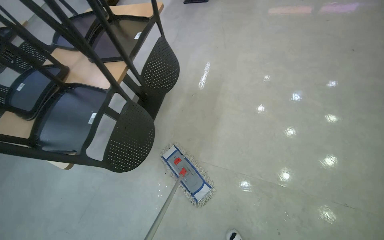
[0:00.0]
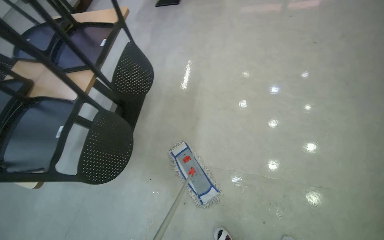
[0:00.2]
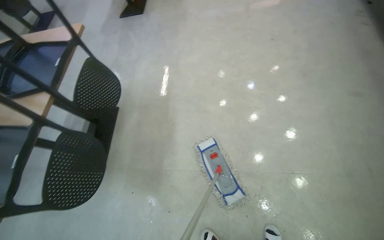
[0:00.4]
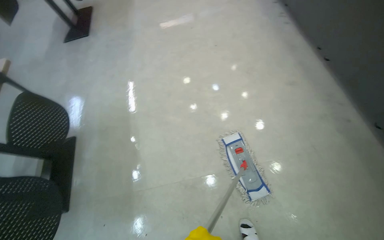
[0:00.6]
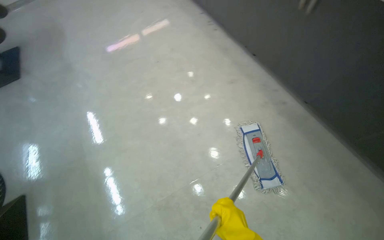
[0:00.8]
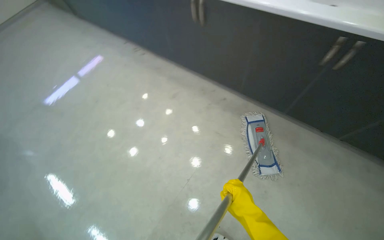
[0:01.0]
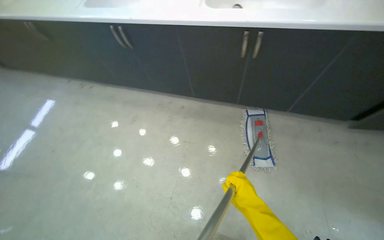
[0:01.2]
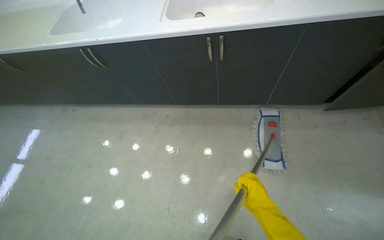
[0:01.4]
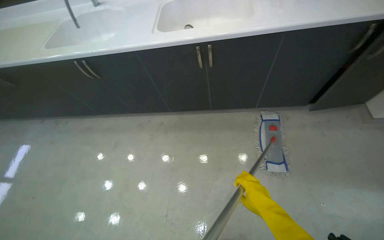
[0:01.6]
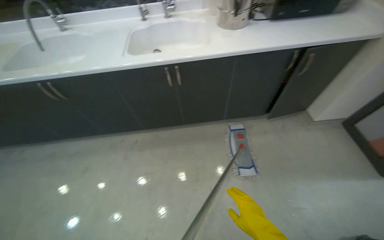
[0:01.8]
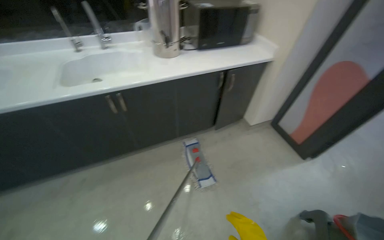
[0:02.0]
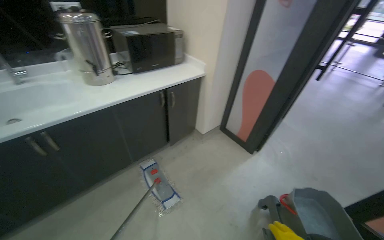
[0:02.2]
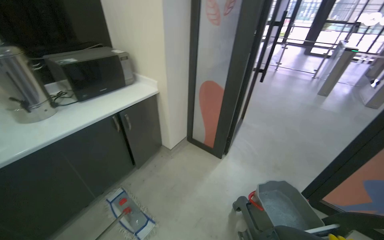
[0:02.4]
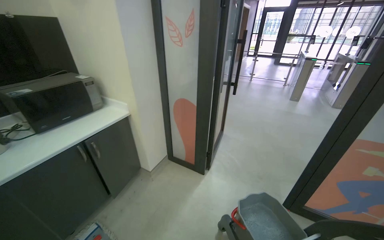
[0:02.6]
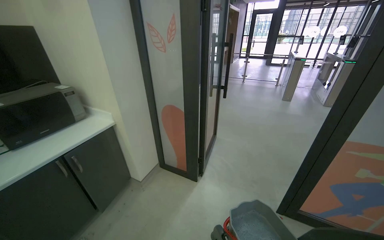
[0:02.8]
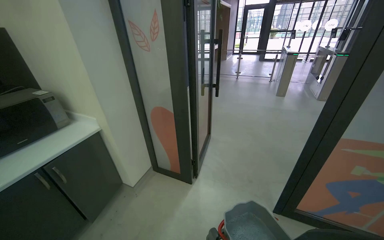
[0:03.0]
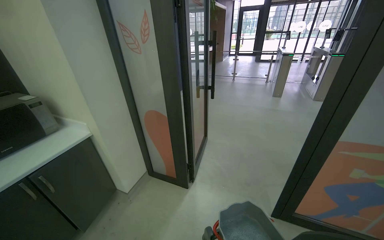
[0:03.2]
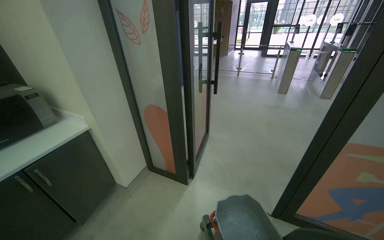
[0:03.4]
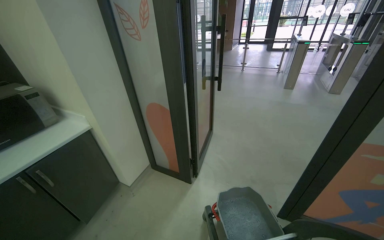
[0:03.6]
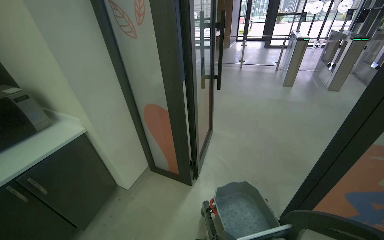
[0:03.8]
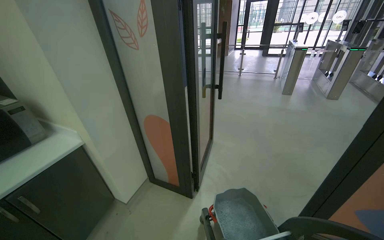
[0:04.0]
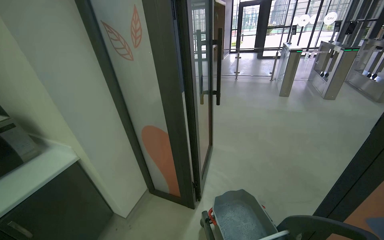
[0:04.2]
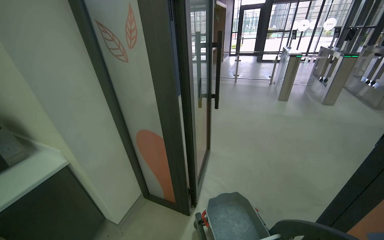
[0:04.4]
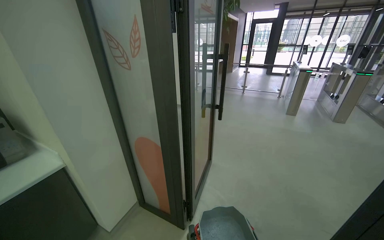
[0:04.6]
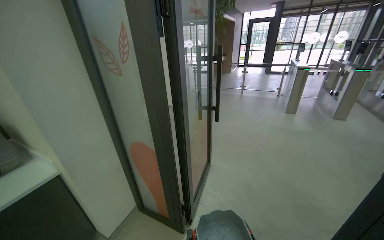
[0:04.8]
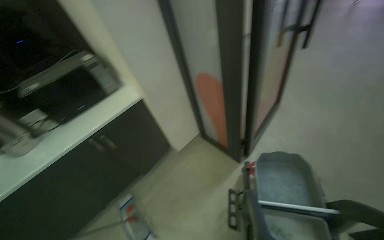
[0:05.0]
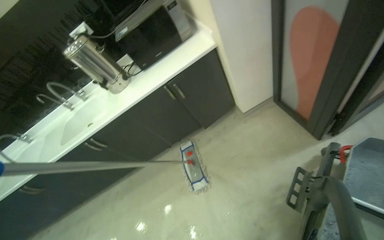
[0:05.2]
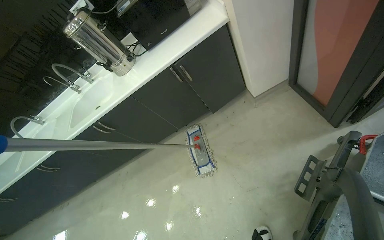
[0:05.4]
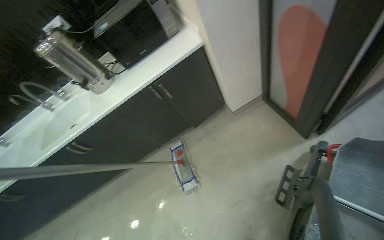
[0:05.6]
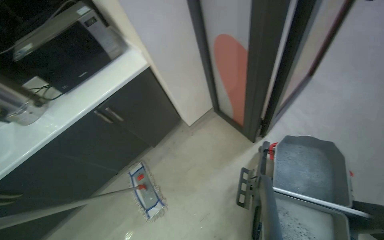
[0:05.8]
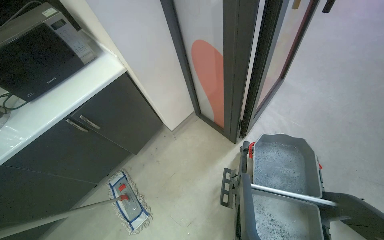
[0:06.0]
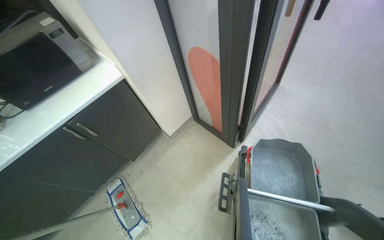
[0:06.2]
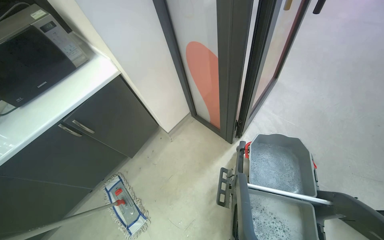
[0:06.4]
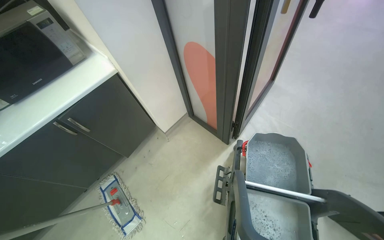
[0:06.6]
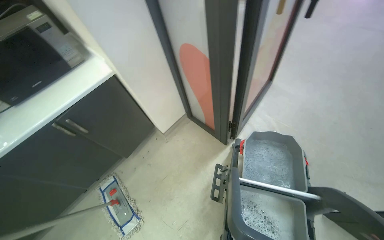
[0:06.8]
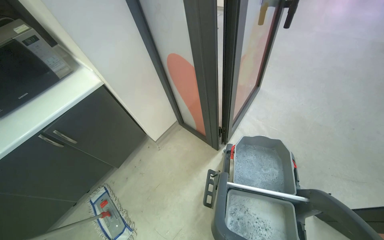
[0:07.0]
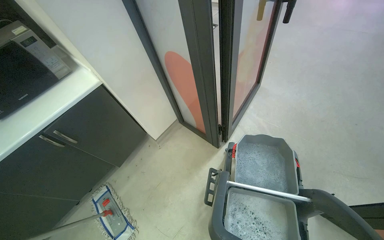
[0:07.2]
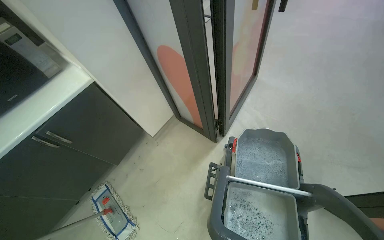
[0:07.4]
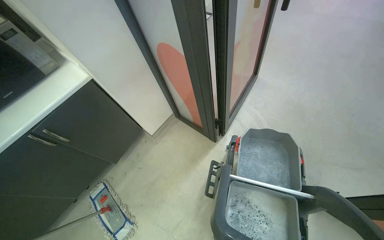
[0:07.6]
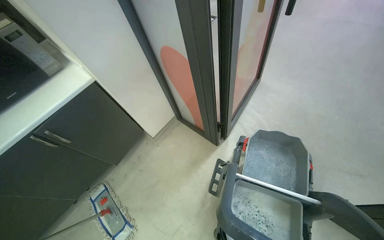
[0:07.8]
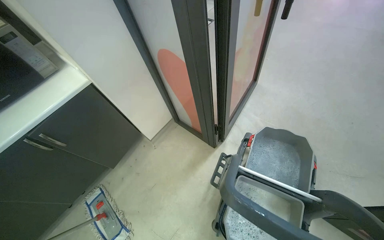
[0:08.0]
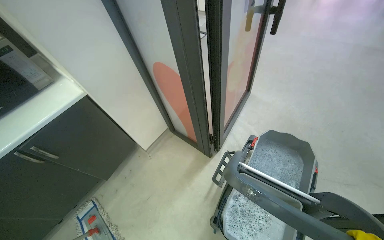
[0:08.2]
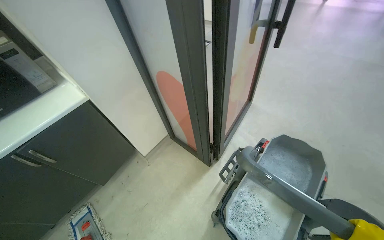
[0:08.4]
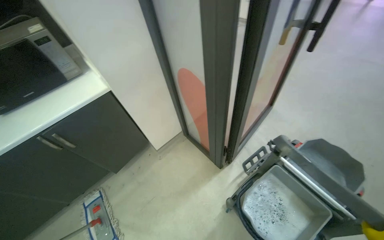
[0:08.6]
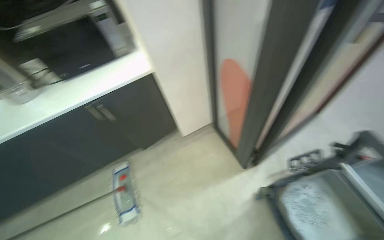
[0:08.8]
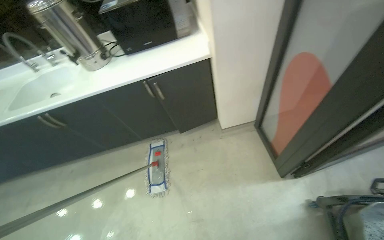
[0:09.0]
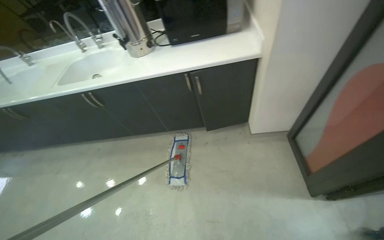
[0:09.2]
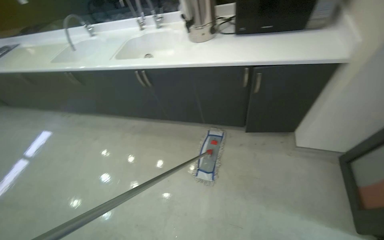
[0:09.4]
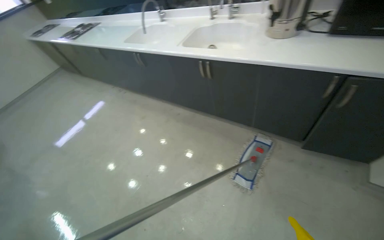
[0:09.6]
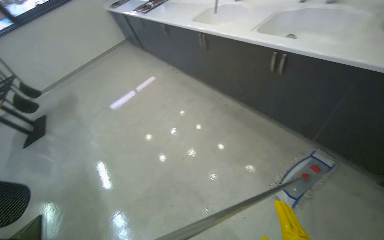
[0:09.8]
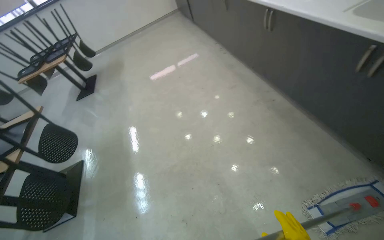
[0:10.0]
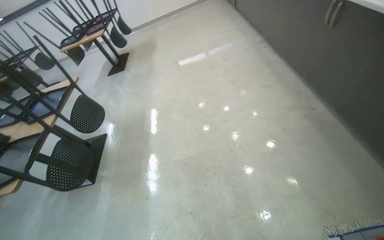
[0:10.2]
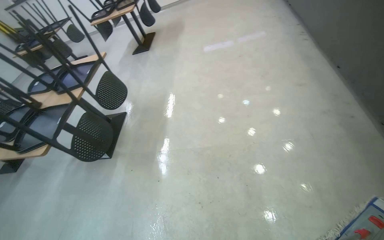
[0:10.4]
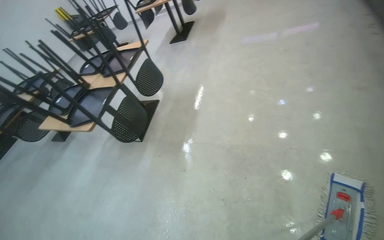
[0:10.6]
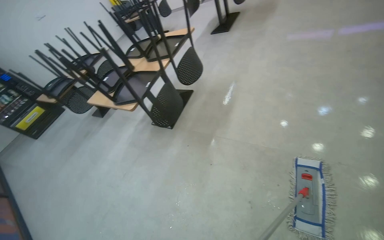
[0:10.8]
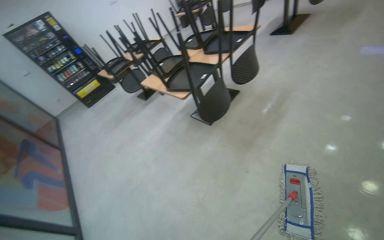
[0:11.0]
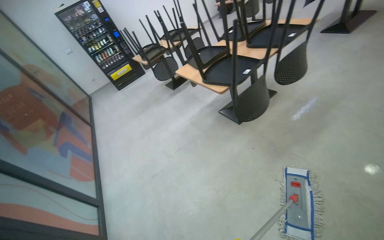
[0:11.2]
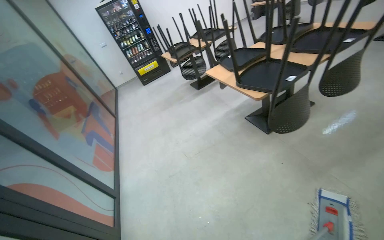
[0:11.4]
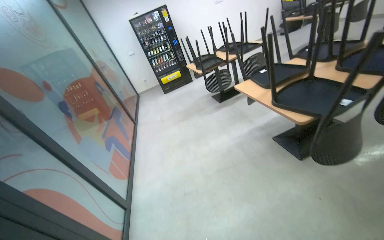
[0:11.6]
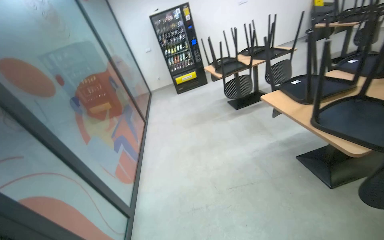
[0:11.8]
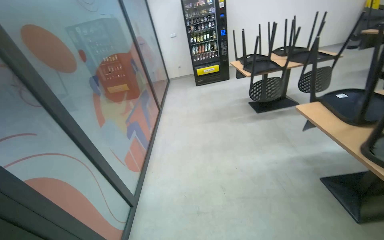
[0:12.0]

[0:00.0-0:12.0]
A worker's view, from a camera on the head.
Job: mopping floor.
The whole recording: Mopping canteen floor. The worker mops the canteen floor with a flat mop and a bucket.
0.0 to 1.6 s: The camera travels approximately 60 cm. The wearer's head swings some 60 degrees to the right. The view tips upward by some 15 degrees.
4.4 to 6.0 s: The camera is aimed approximately 25 degrees further to the left. The camera pitches downward, by approximately 30 degrees.
7.6 to 9.0 s: The head turns to the left by approximately 40 degrees.
9.0 to 10.4 s: The camera is carried some 80 cm. The wearer's head swings some 100 degrees to the left. The view tips downward by some 25 degrees.
10.4 to 12.0 s: The head travels about 1 m. The wearer looks approximately 85 degrees further to the left.

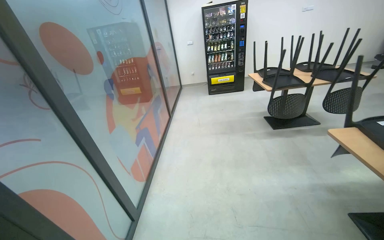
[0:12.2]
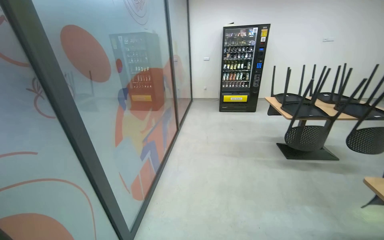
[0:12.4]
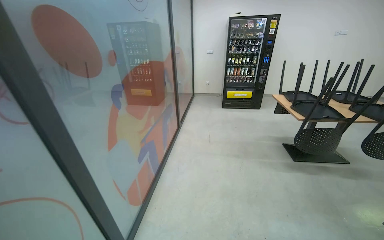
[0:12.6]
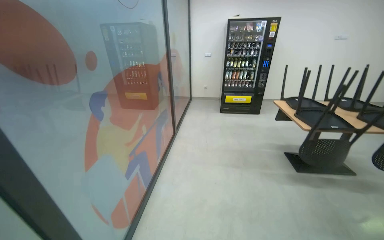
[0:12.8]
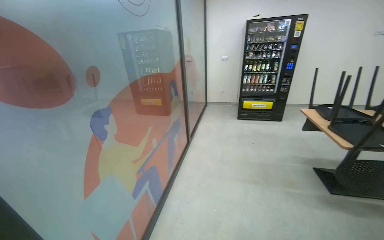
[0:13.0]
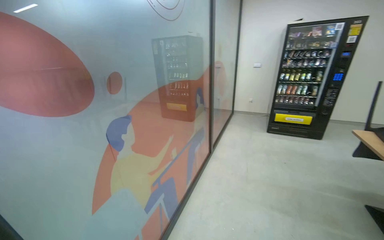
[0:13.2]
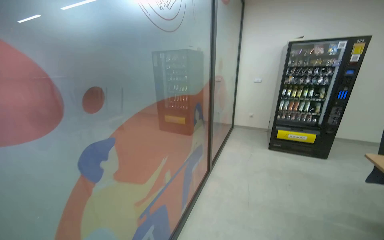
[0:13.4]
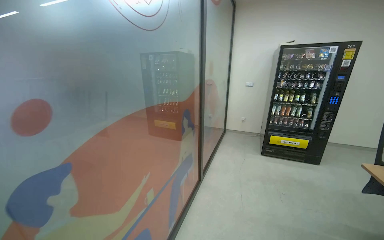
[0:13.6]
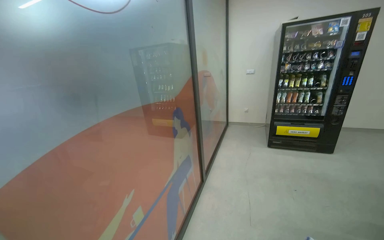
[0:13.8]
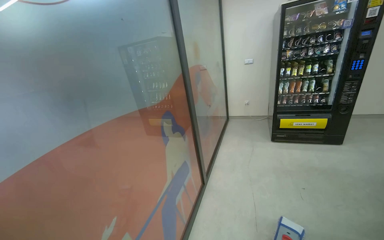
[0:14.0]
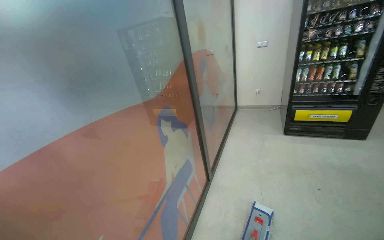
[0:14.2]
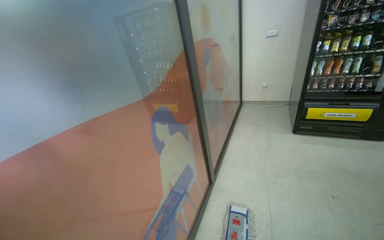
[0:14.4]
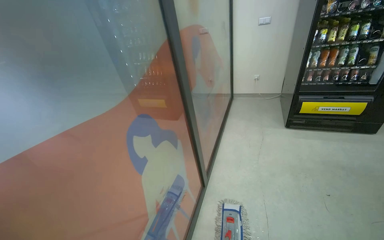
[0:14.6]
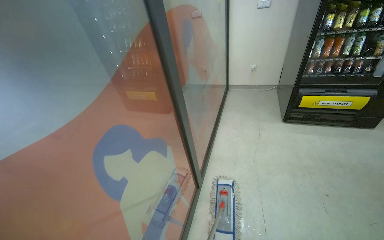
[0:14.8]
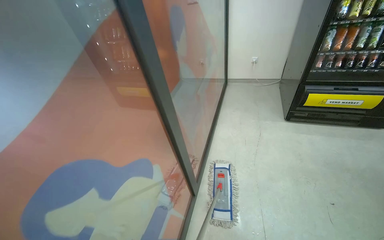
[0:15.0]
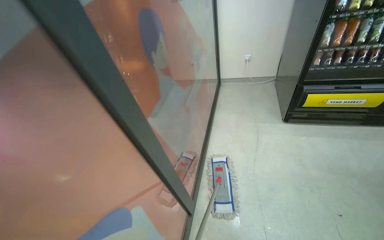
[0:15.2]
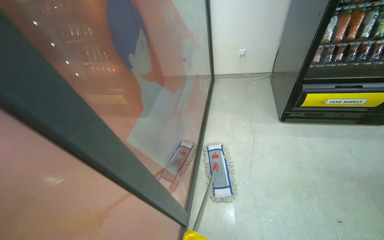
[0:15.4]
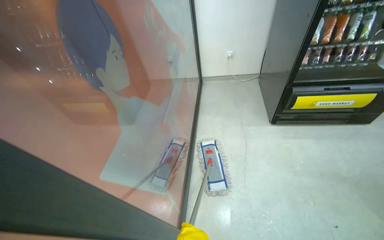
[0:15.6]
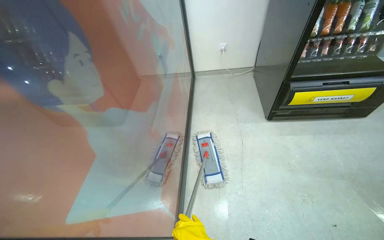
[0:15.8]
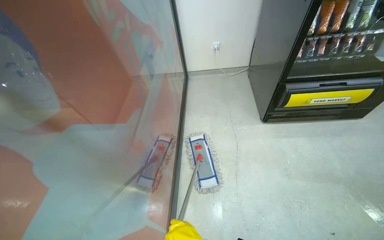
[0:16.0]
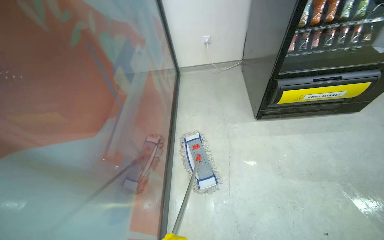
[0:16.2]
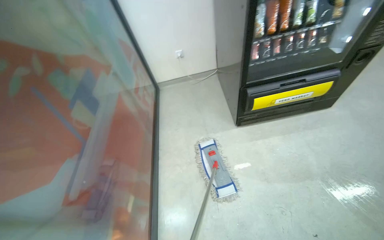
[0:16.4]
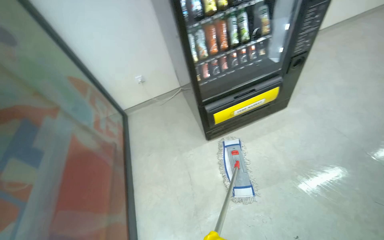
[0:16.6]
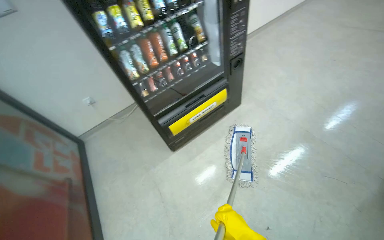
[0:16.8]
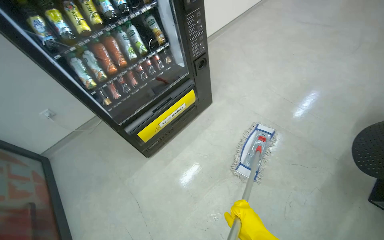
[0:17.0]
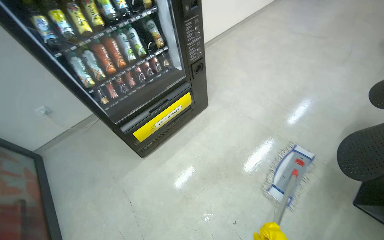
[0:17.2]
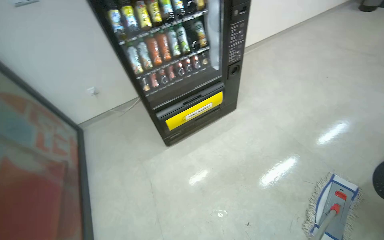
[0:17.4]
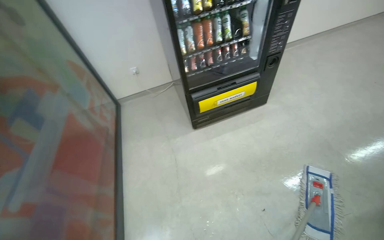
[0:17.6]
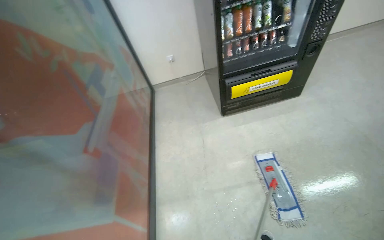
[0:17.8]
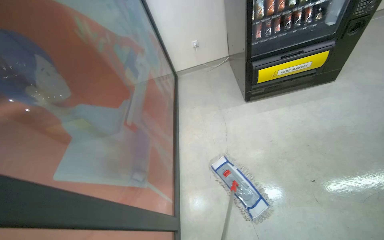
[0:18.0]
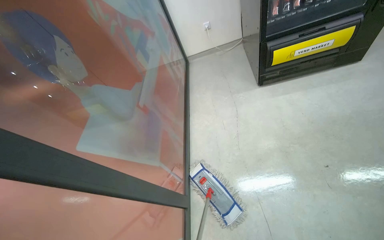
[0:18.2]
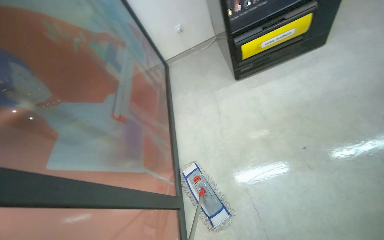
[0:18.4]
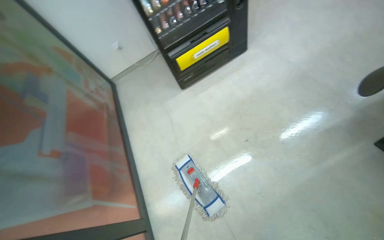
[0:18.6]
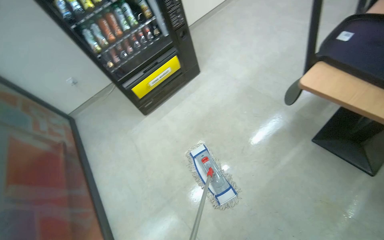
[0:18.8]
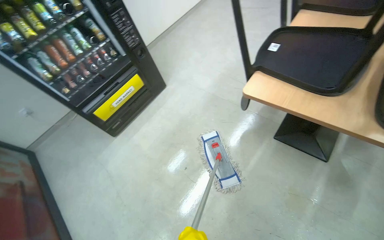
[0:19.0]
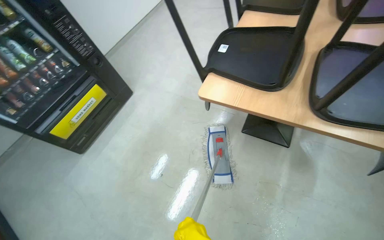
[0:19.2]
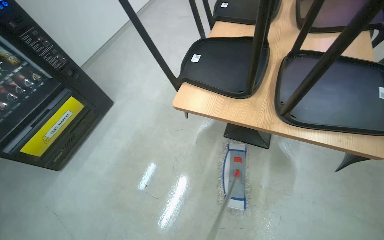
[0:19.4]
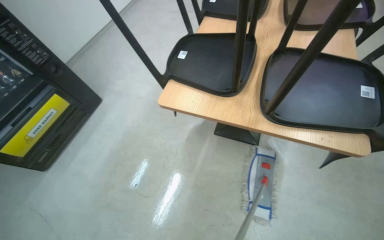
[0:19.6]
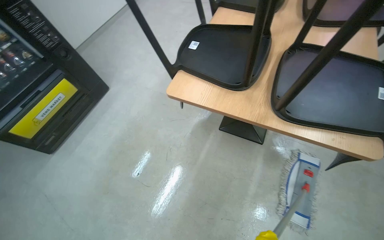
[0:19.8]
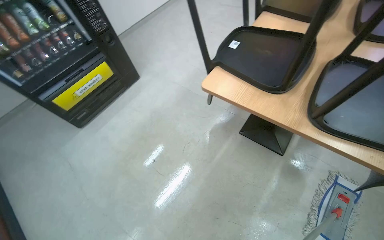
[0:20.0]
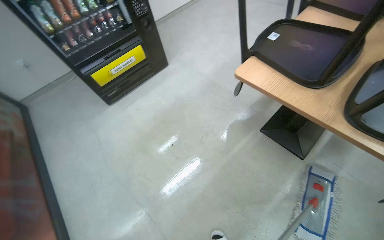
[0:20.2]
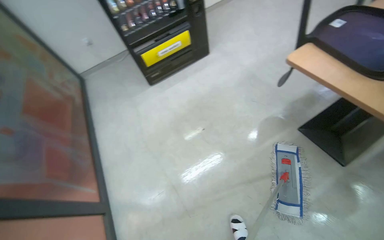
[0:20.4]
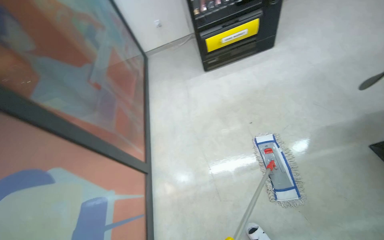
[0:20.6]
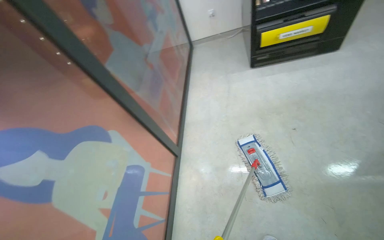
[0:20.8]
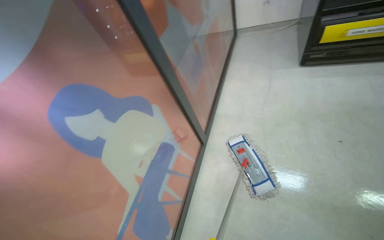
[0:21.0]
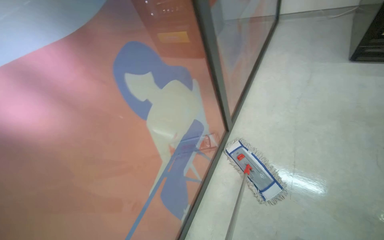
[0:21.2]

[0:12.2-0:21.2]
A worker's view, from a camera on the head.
Job: mopping floor.
The whole recording: Mopping canteen floor. The worker mops the canteen floor with a flat mop and a bucket.
12.2 to 13.8 s: The camera travels some 1 m. The wearer's head swings approximately 20 degrees to the left.
13.8 to 15.2 s: The camera travels approximately 1 m. The view tilts approximately 20 degrees downward.
15.2 to 16.6 s: The wearer moves about 70 cm. The head rotates about 30 degrees to the right.
16.6 to 18.2 s: The head travels roughly 50 cm. The wearer's head swings roughly 20 degrees to the left.
18.2 to 19.8 s: The camera travels some 70 cm. The wearer's head swings some 60 degrees to the right. The view tips upward by approximately 10 degrees.
19.8 to 21.2 s: The camera is carried approximately 70 cm. The wearer looks roughly 80 degrees further to the left.
